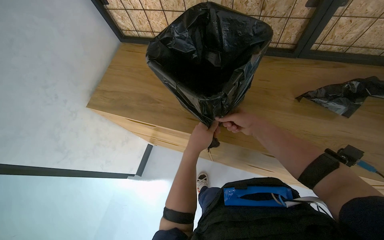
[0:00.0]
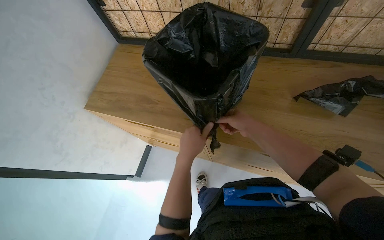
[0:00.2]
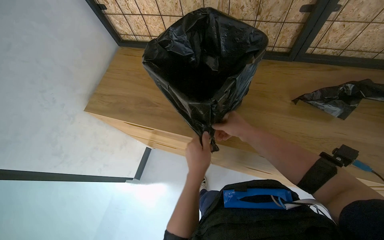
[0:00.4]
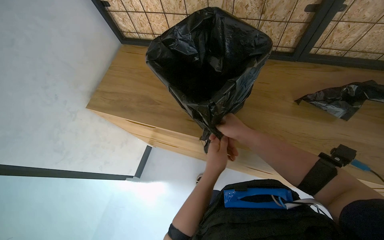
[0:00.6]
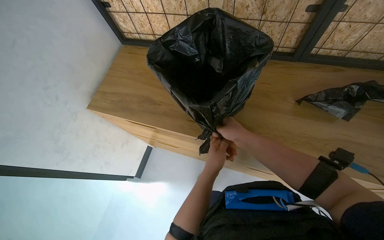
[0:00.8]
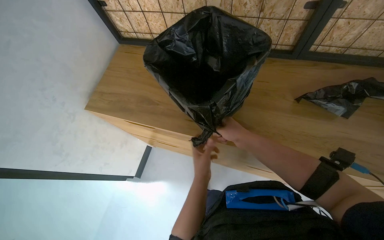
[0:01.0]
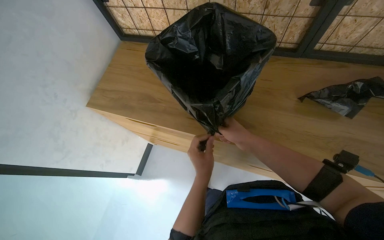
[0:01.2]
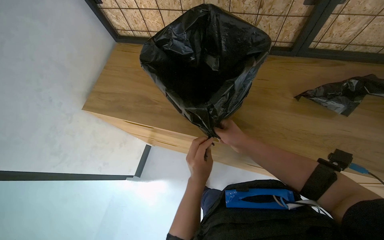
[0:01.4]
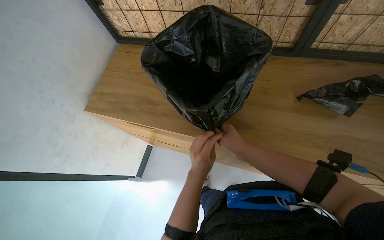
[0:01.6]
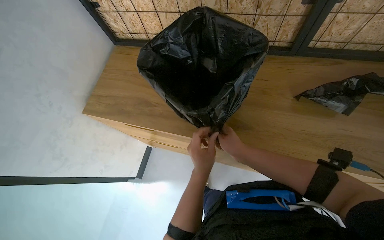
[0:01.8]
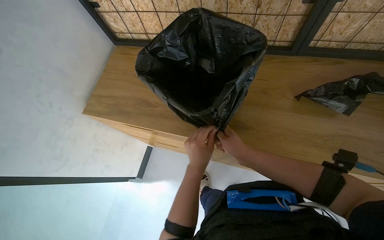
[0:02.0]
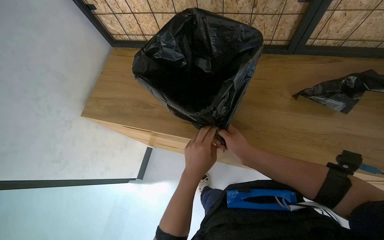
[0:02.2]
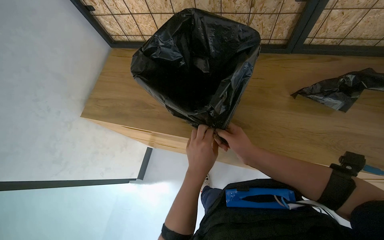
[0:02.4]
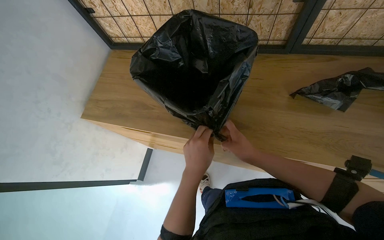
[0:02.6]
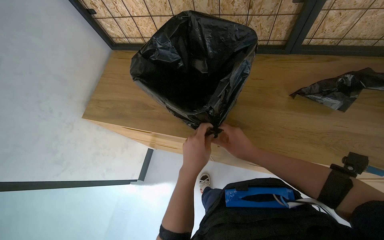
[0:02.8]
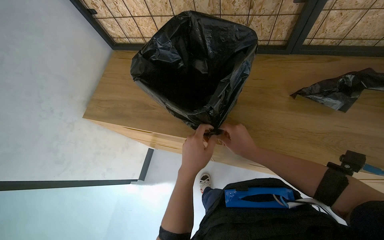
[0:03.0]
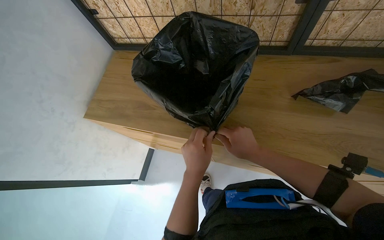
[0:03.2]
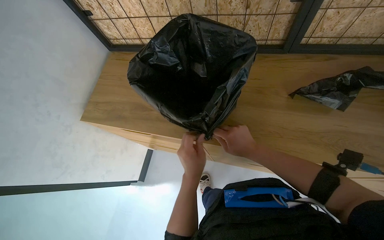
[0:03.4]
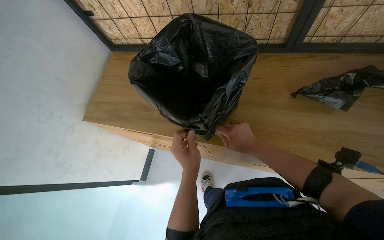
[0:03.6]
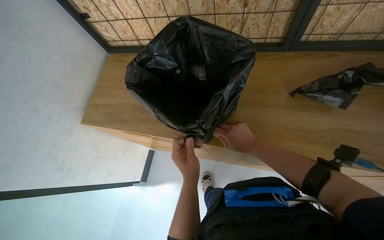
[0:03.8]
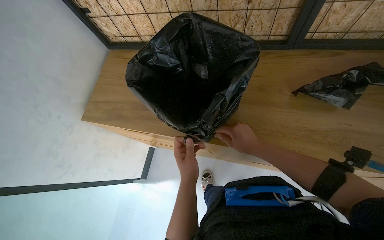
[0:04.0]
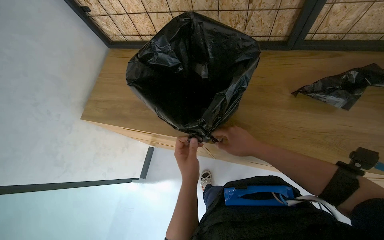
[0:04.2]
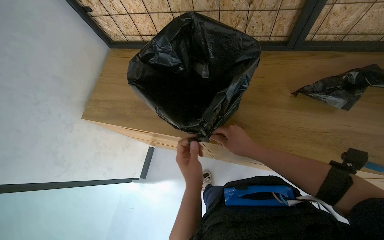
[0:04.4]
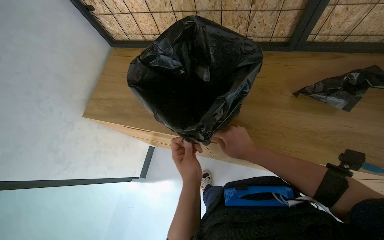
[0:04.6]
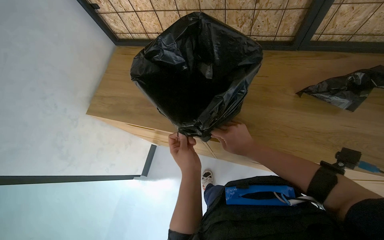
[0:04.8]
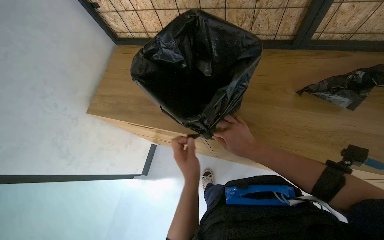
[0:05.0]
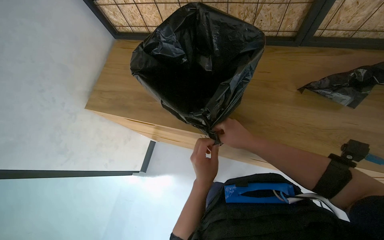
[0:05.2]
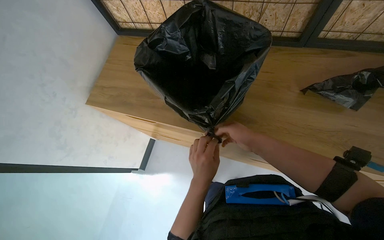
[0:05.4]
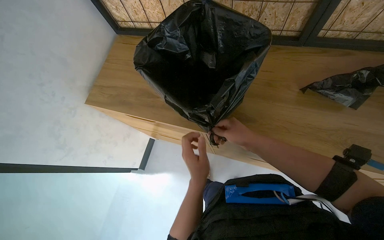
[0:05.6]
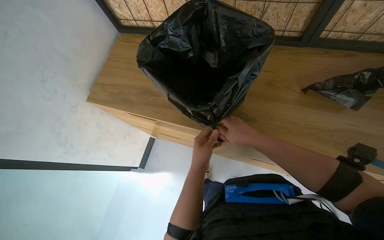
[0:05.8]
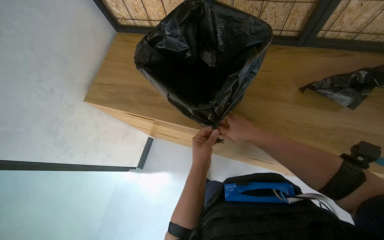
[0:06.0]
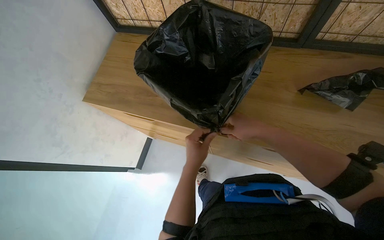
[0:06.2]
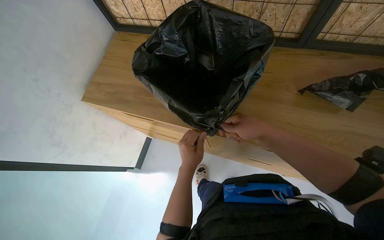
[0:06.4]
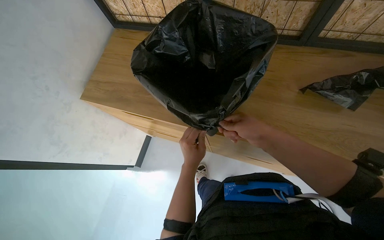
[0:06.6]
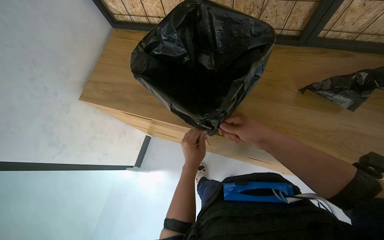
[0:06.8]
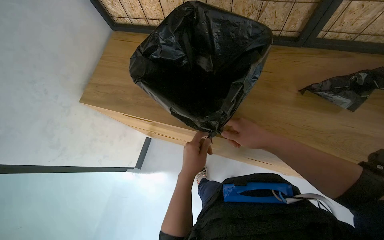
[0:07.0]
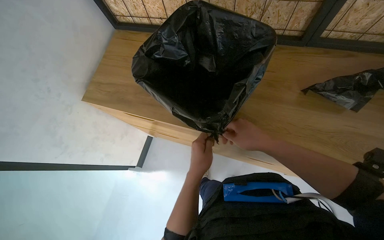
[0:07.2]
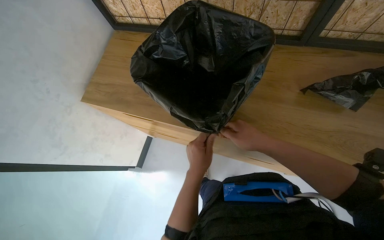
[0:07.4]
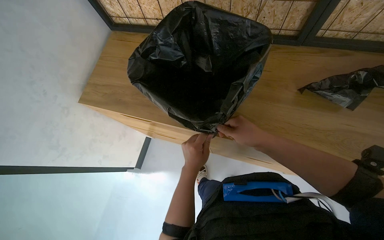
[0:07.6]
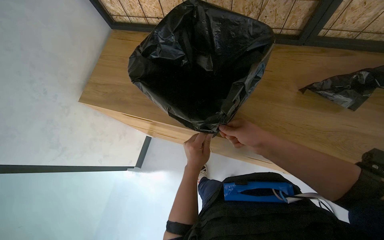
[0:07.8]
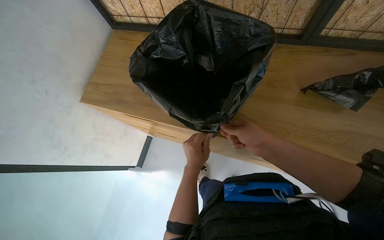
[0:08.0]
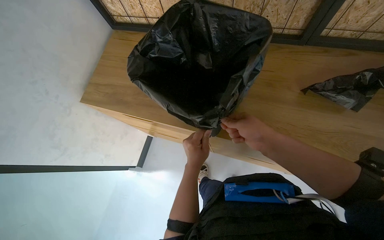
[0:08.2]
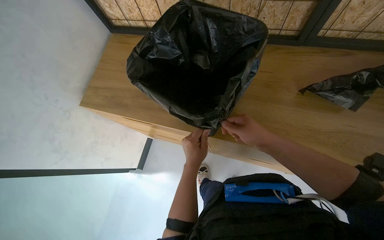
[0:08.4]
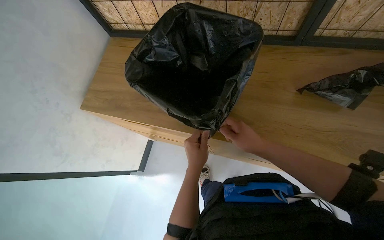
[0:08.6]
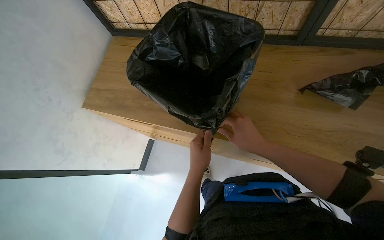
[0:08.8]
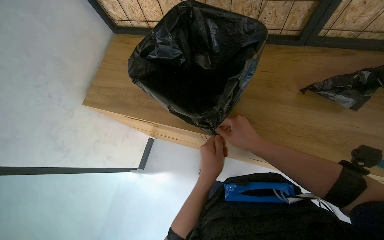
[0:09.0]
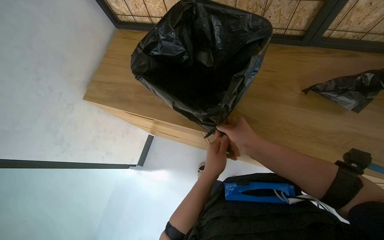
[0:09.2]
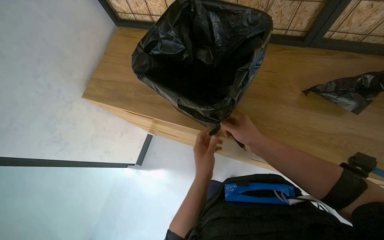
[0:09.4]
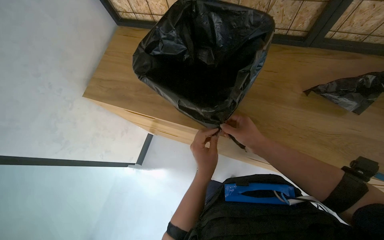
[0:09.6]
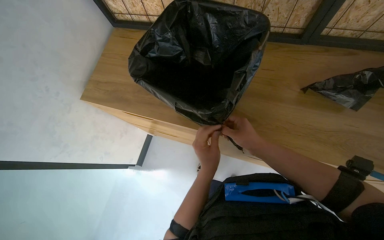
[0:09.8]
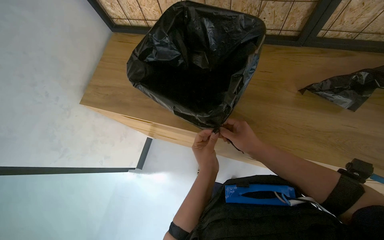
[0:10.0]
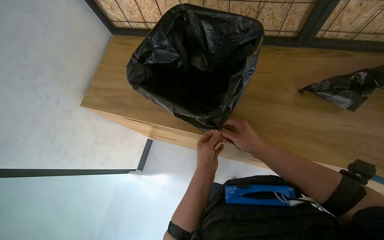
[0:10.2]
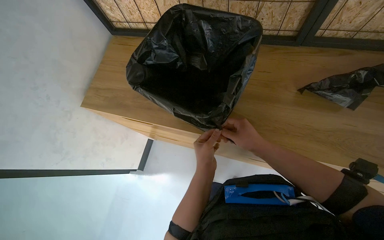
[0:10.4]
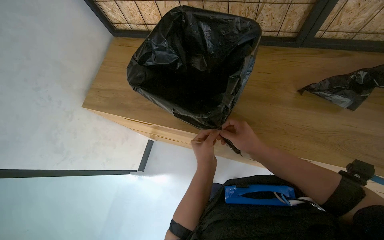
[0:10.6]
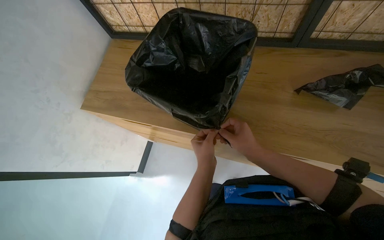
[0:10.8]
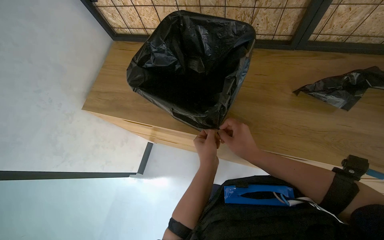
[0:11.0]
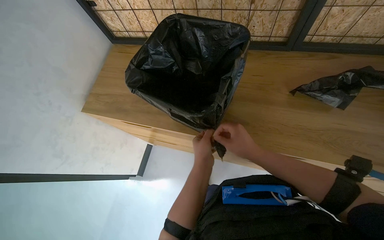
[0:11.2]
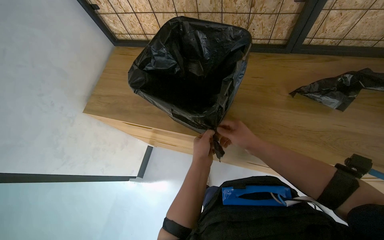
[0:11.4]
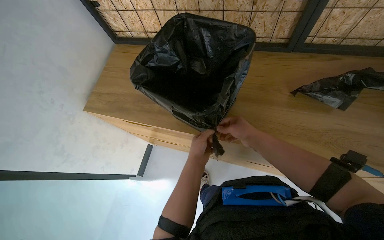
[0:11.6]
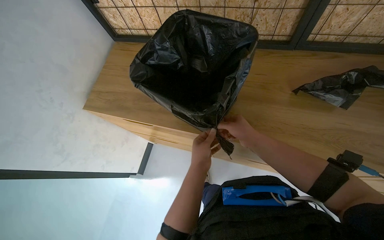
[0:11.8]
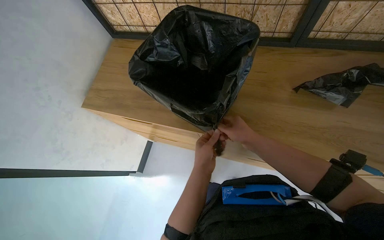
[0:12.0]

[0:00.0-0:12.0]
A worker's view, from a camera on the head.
Job: managing trash.
The whole recording: Lining trash bin with new bag. The worker places a new black trash bag into a bin and secures it.
0:01.6 to 0:06.0: The hands work in one place, with small movements.
0:06.0 to 0:12.0: The hands make small movements and keep their place.

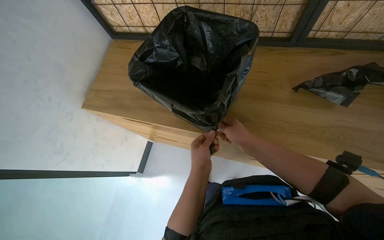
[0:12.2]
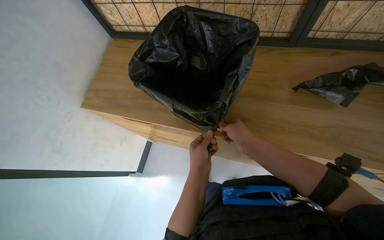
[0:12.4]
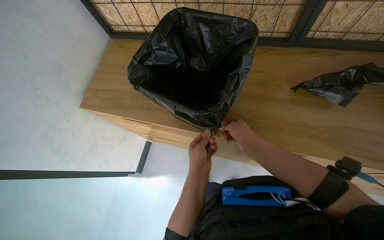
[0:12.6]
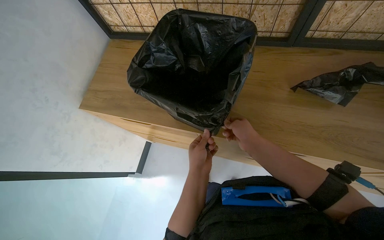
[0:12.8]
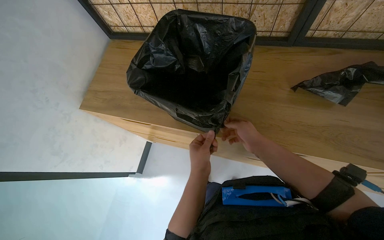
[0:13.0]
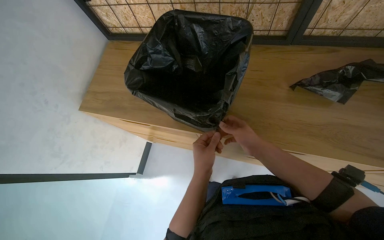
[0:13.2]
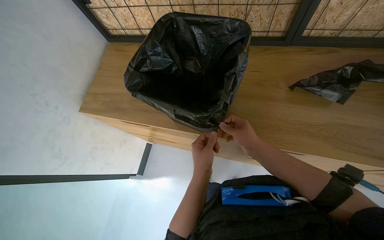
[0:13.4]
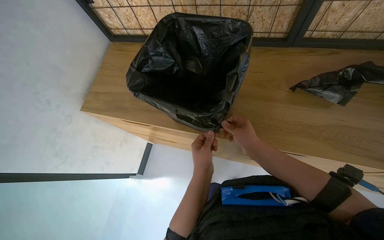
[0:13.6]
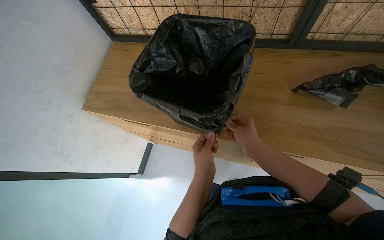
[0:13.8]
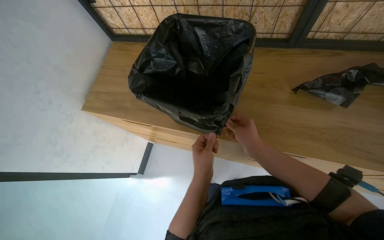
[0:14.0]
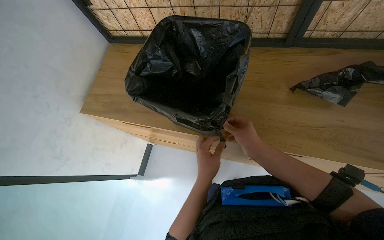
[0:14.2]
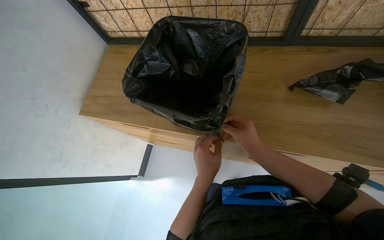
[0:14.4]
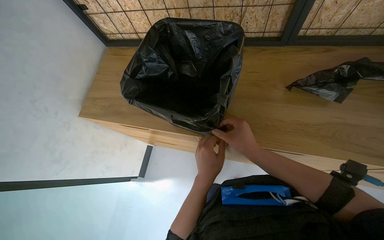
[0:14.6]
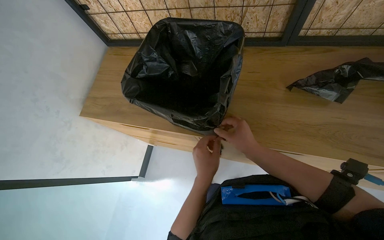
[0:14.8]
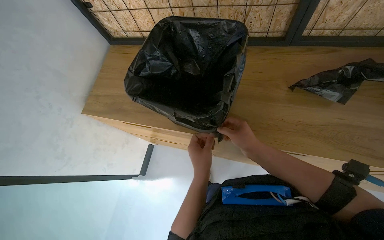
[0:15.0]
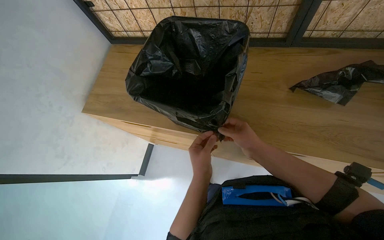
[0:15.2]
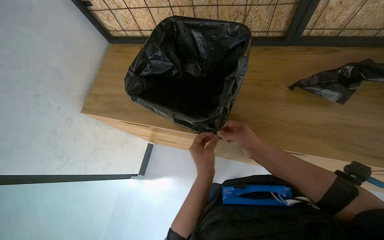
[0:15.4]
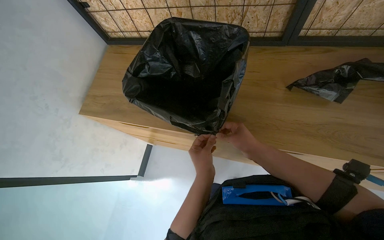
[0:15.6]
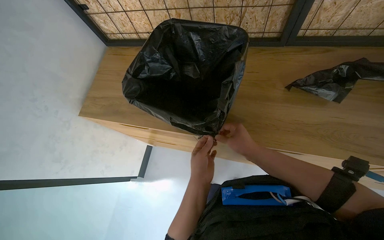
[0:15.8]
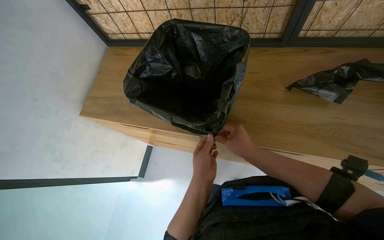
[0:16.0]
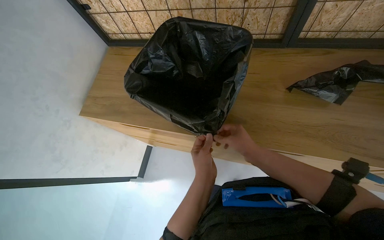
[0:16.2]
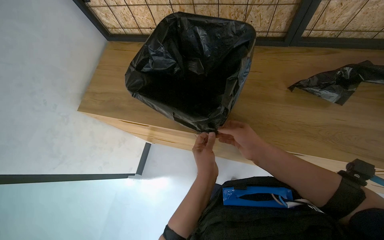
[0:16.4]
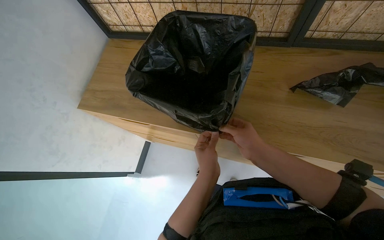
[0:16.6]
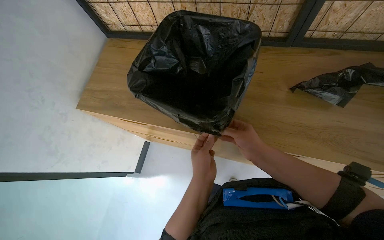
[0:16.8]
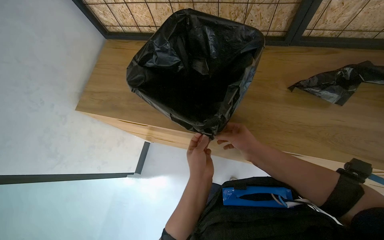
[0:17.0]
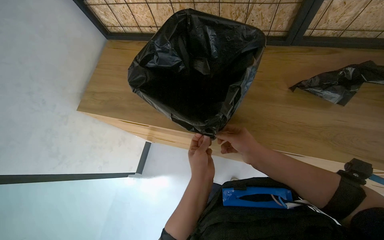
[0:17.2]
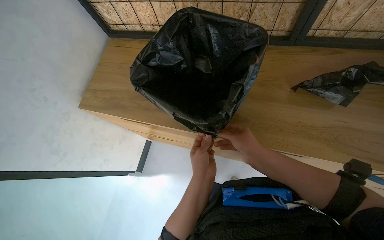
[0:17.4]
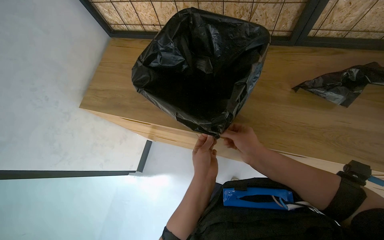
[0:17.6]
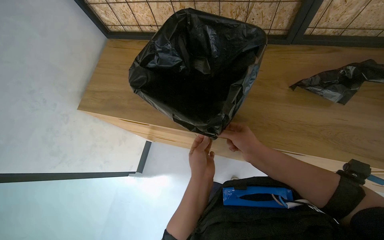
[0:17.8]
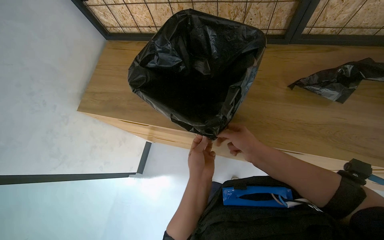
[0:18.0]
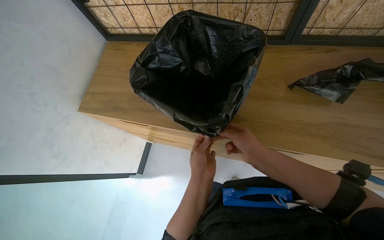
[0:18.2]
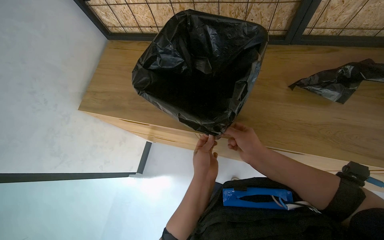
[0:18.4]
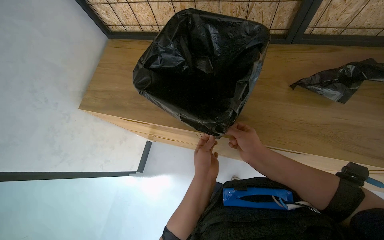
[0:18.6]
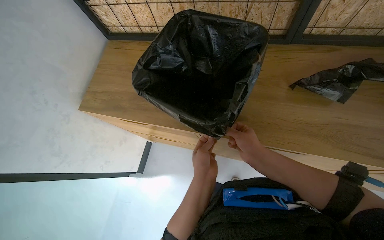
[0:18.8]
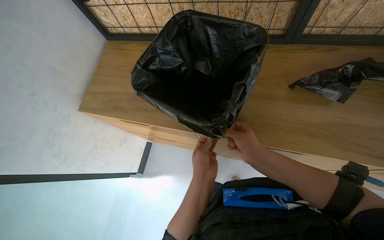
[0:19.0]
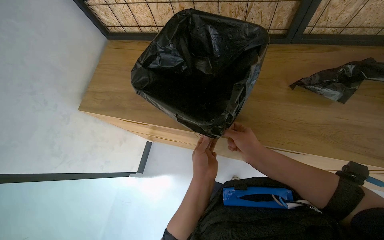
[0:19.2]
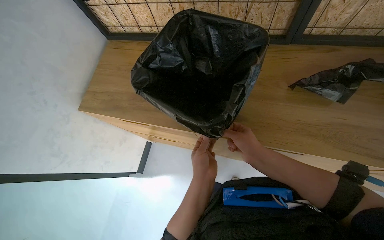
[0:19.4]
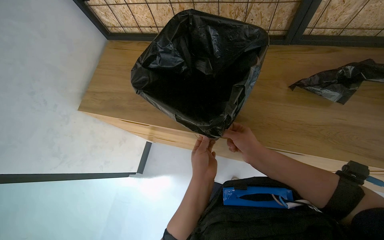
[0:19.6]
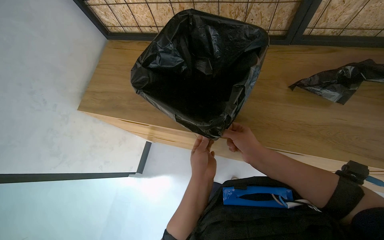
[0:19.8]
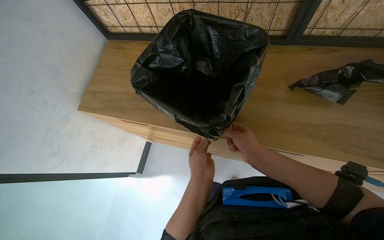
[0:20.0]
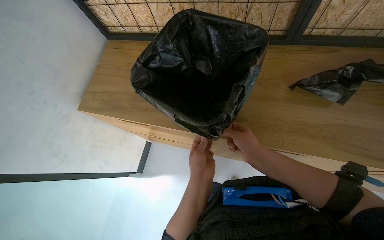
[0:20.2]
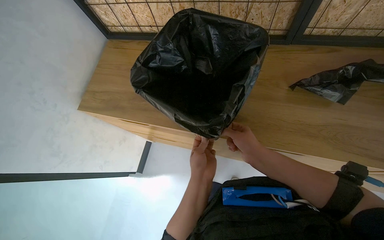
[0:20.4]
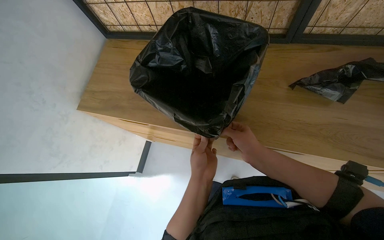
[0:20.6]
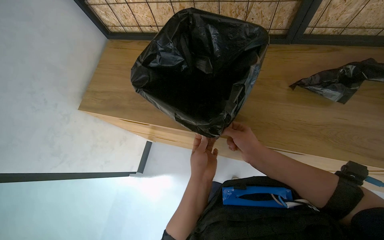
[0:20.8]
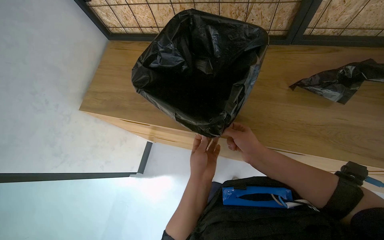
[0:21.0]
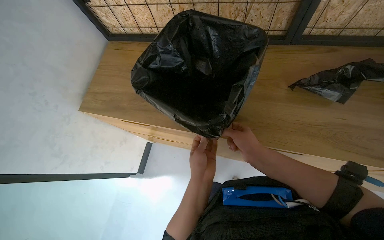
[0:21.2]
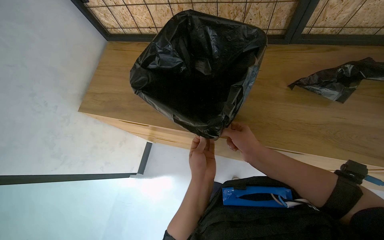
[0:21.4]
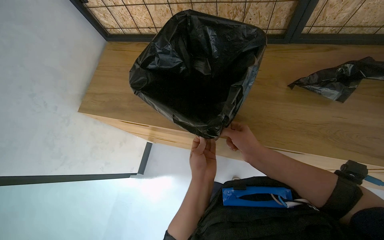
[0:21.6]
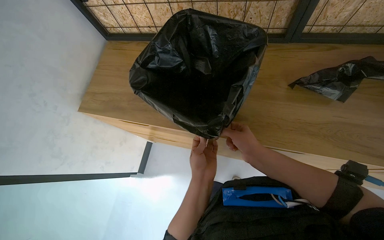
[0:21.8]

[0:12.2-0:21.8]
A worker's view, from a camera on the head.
Job: managing trash.
The whole recording: Lining trash bin with new bag. The worker places a new black trash bag into a bin and secures it.
0:12.2 to 0:21.8: The hands make small movements and keep their place.
